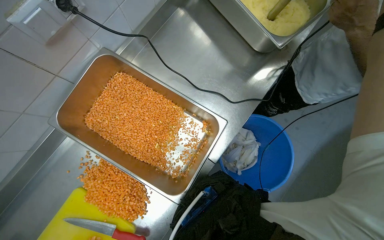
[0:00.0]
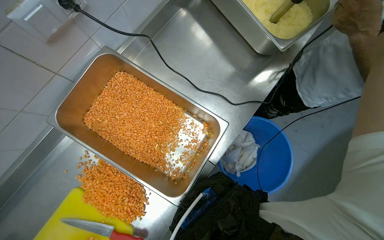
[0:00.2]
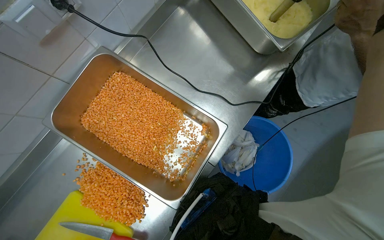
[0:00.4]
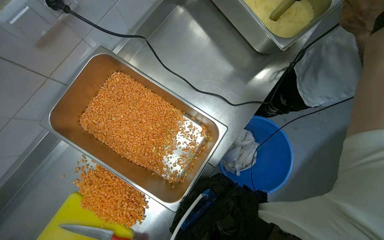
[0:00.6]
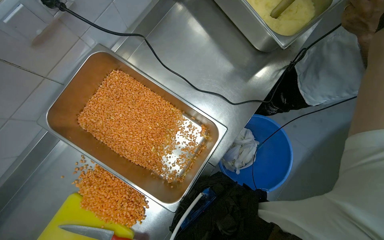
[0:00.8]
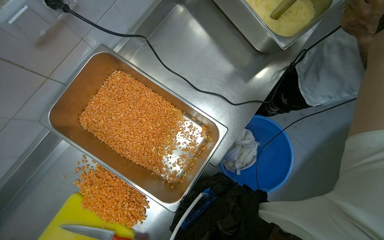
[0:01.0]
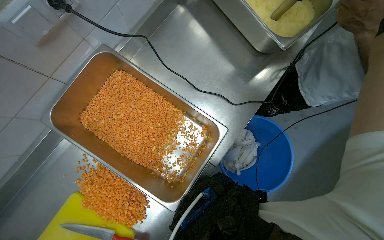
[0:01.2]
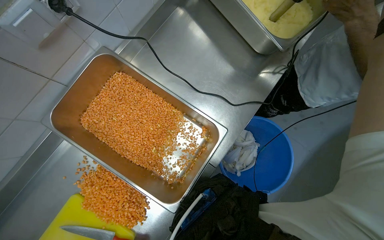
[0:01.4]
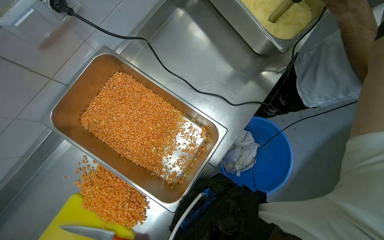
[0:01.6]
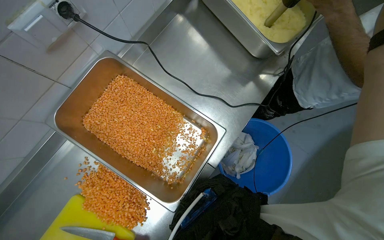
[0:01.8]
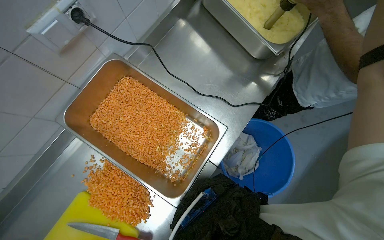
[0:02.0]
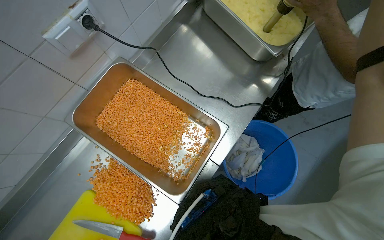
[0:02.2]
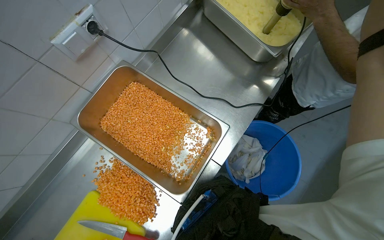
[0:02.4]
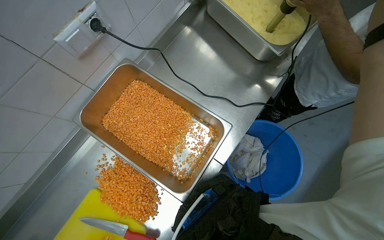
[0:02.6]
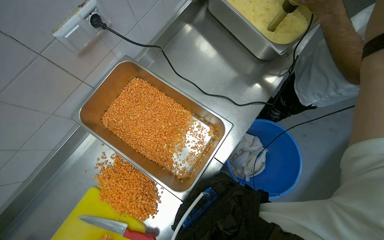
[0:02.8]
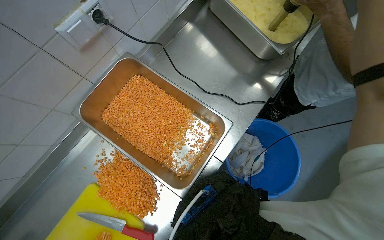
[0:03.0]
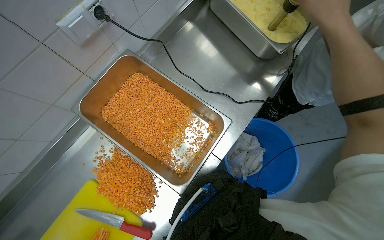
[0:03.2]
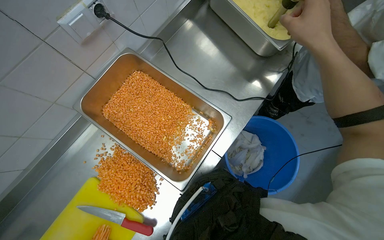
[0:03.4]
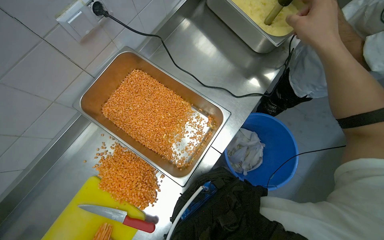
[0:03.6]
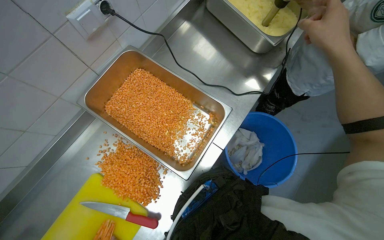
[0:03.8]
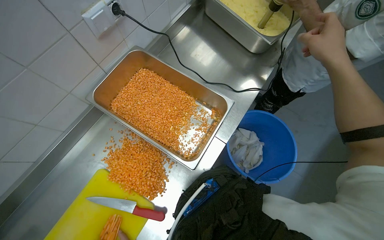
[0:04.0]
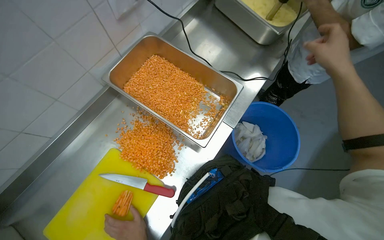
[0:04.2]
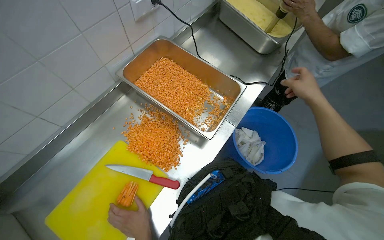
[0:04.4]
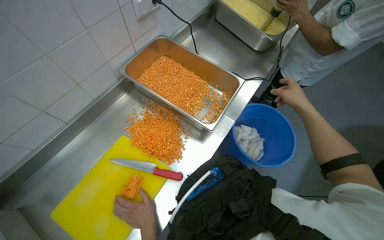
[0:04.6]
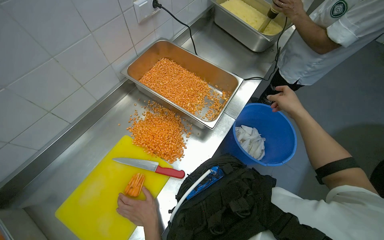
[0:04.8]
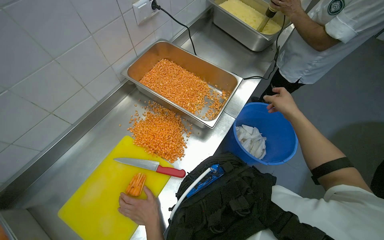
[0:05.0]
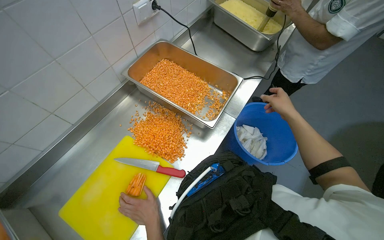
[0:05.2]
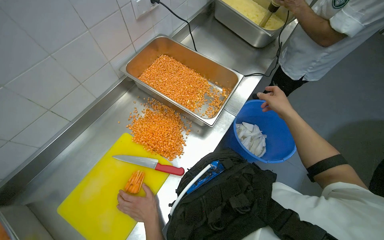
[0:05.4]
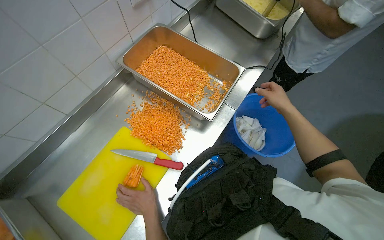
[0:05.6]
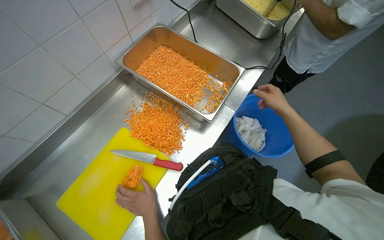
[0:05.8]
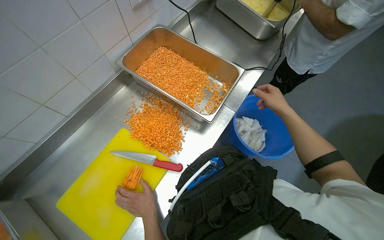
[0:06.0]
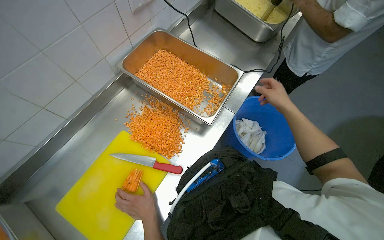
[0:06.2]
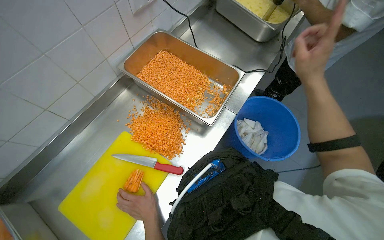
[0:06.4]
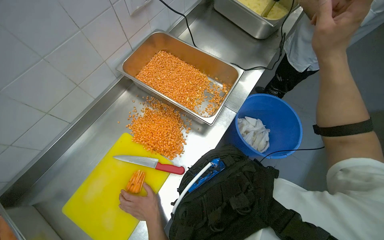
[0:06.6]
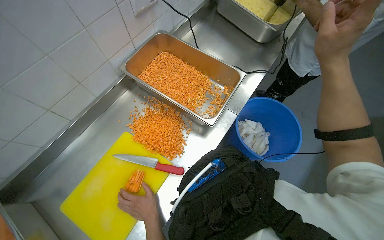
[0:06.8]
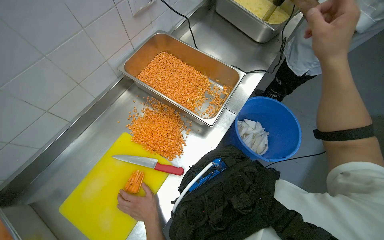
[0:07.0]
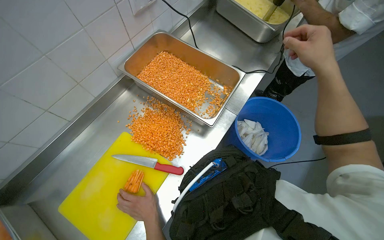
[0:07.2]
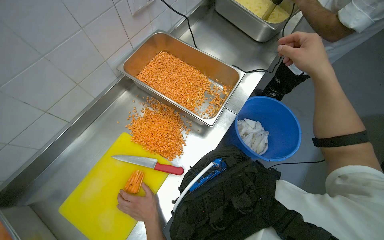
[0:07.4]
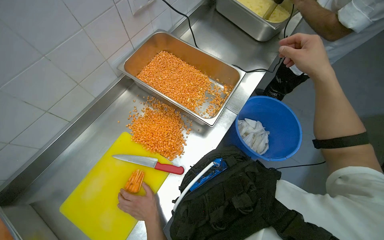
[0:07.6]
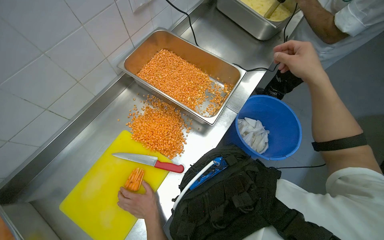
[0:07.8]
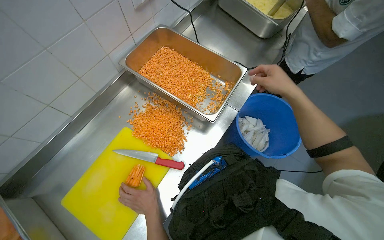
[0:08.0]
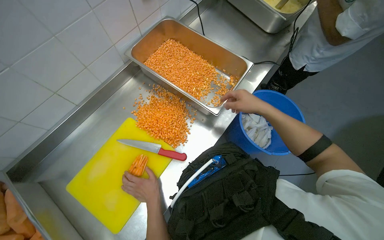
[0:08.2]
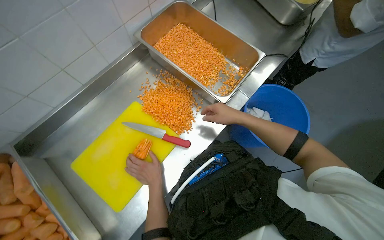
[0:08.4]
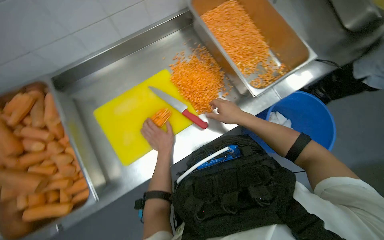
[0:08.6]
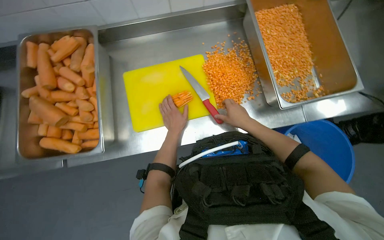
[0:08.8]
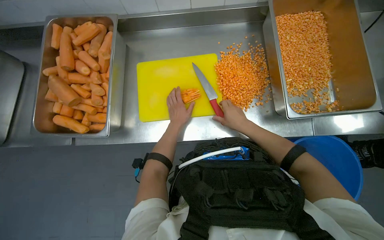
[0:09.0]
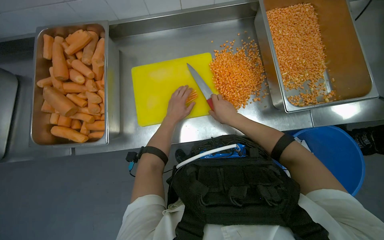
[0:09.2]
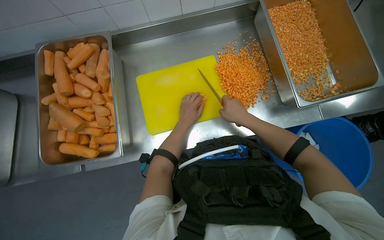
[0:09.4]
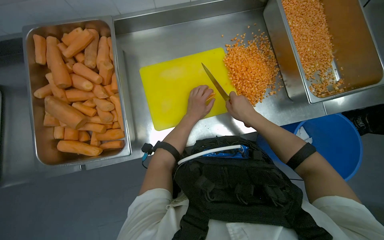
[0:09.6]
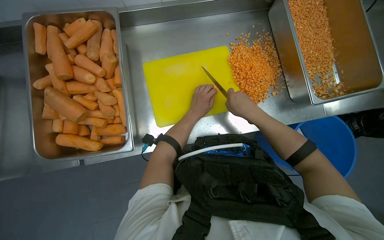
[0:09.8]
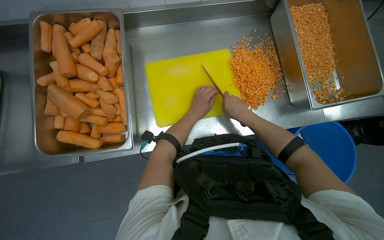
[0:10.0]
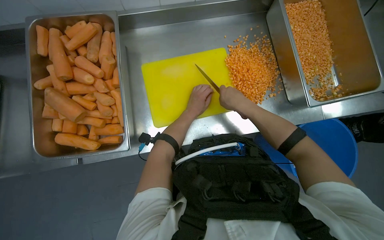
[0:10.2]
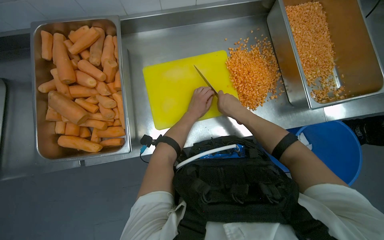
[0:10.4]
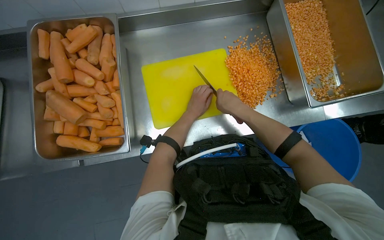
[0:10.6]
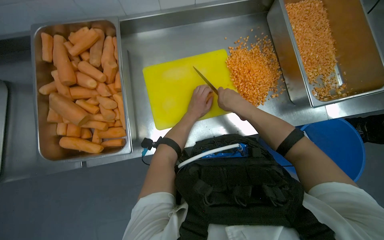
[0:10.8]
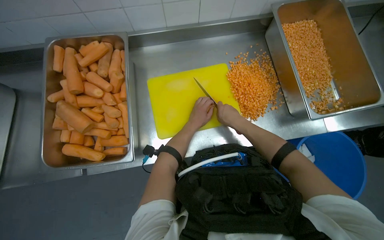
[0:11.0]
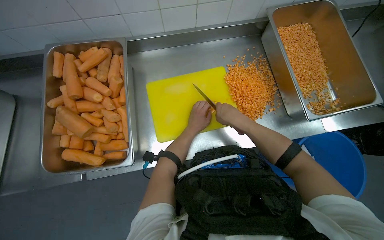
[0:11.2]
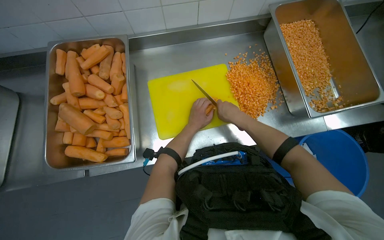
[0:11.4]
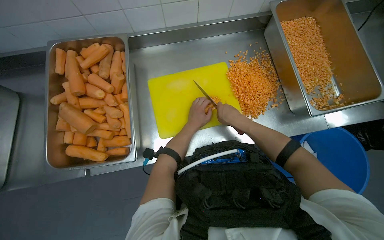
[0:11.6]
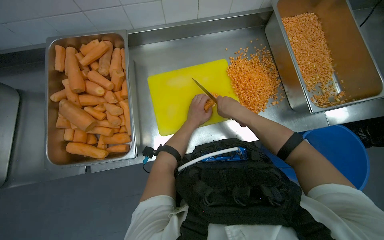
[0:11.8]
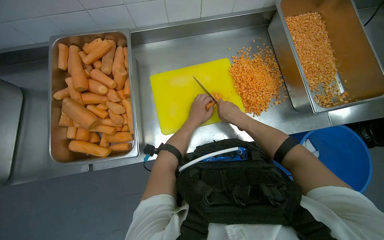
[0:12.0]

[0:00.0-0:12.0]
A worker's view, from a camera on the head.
Job: preparing food.
The whole recording: Dicing carrots on cutting board. The worker continues dicing carrots on a yellow cutting board and pushes the diced pieces into a metal tray.
0:07.6 to 0:09.0: The wearer's head swings approximately 55 degrees to the left. The view tips downward by some 15 degrees.
0:10.4 to 0:12.0: The hands stay close to where they were, moving slightly.

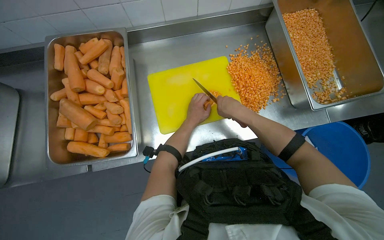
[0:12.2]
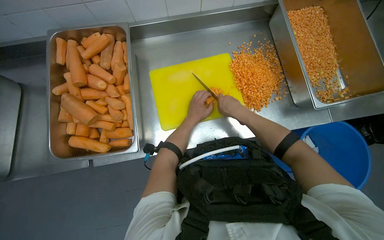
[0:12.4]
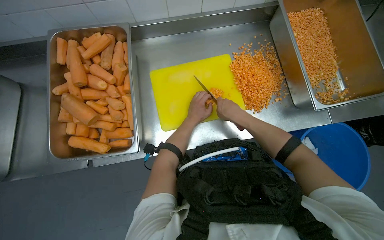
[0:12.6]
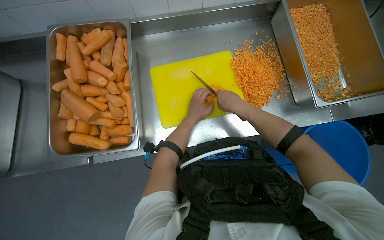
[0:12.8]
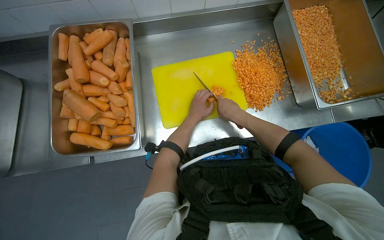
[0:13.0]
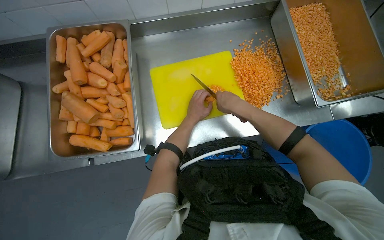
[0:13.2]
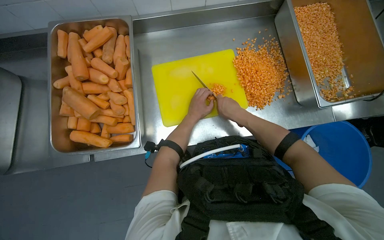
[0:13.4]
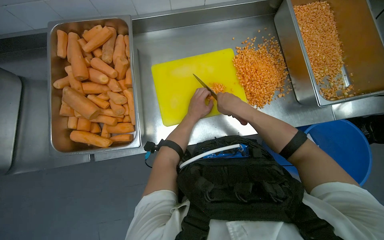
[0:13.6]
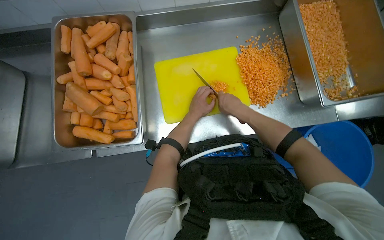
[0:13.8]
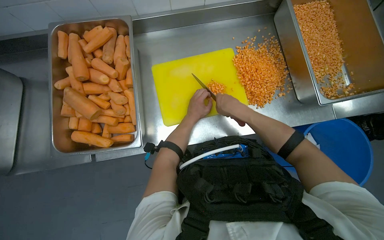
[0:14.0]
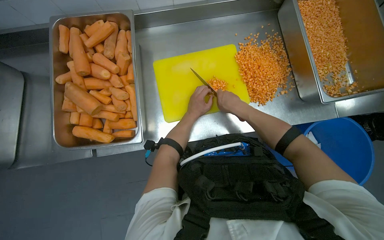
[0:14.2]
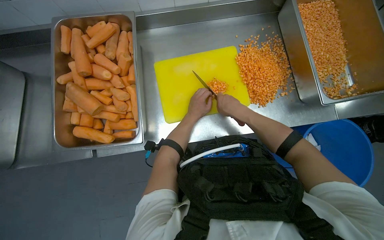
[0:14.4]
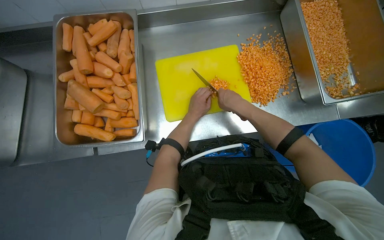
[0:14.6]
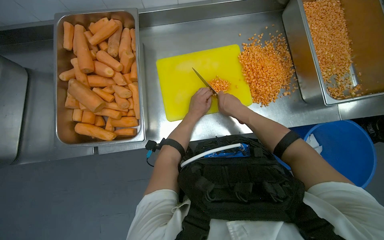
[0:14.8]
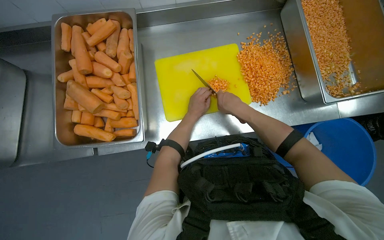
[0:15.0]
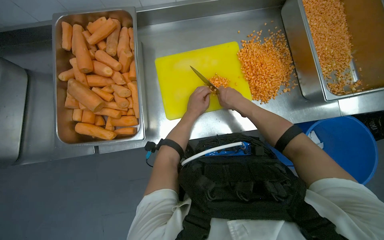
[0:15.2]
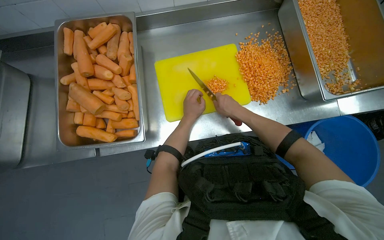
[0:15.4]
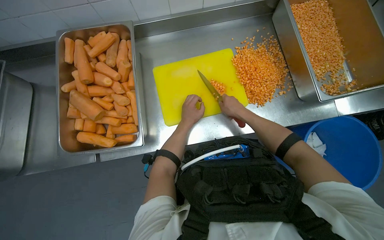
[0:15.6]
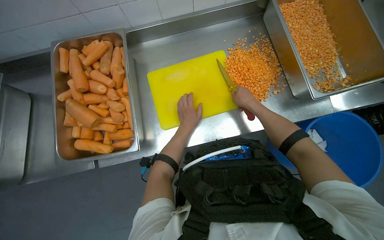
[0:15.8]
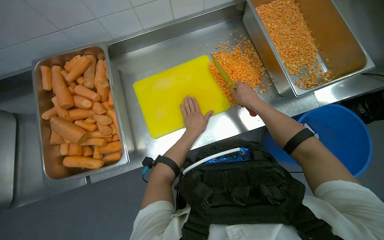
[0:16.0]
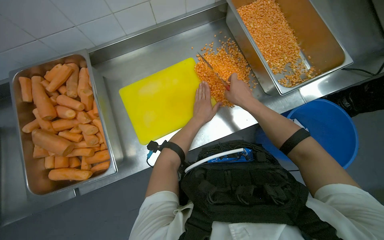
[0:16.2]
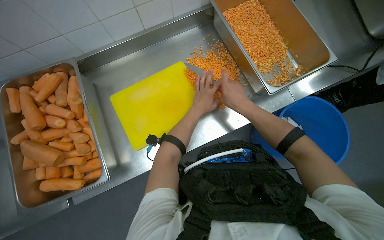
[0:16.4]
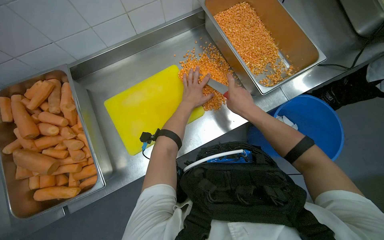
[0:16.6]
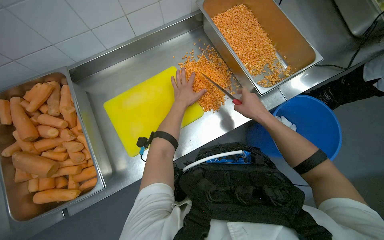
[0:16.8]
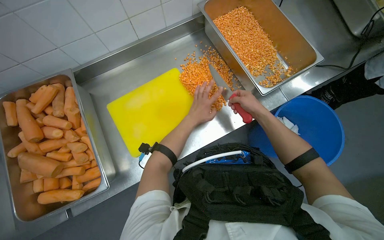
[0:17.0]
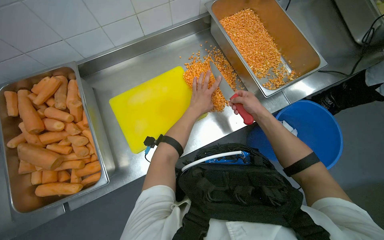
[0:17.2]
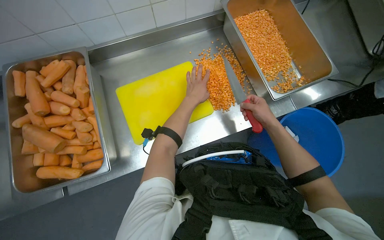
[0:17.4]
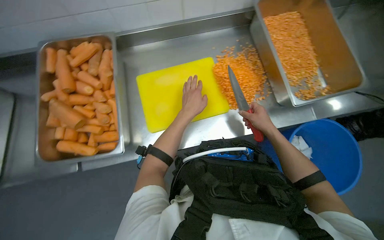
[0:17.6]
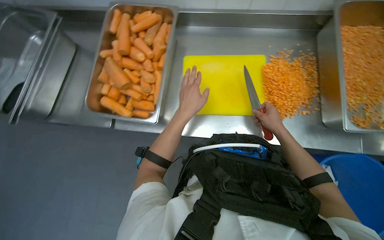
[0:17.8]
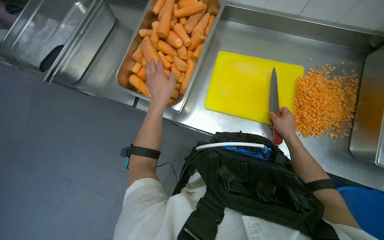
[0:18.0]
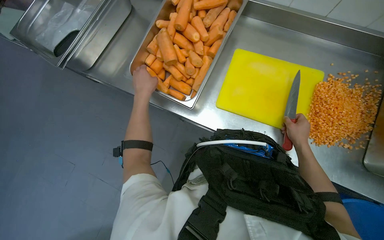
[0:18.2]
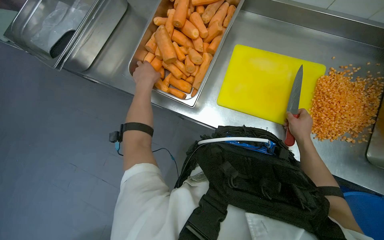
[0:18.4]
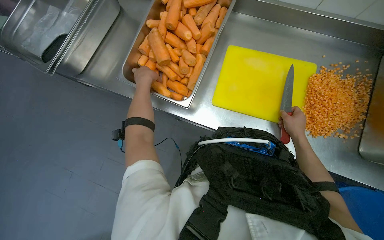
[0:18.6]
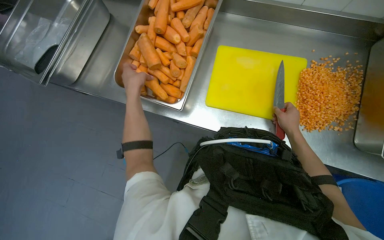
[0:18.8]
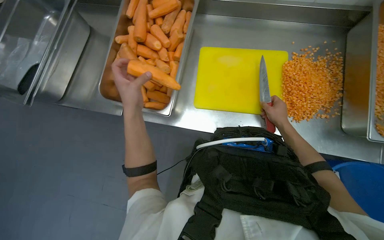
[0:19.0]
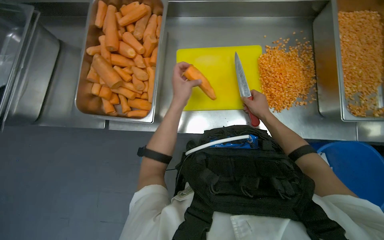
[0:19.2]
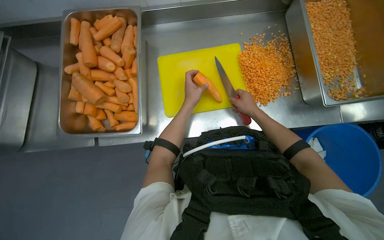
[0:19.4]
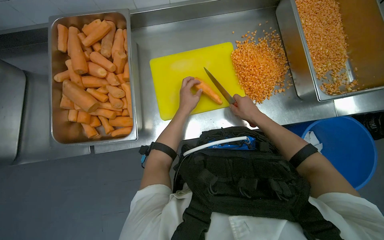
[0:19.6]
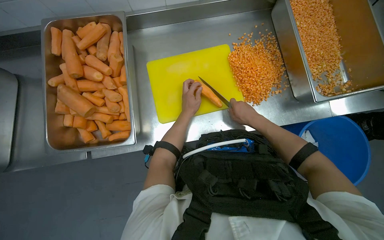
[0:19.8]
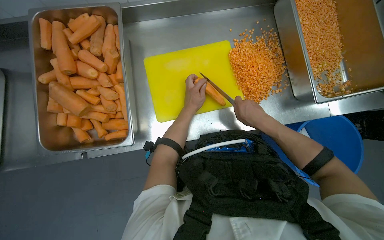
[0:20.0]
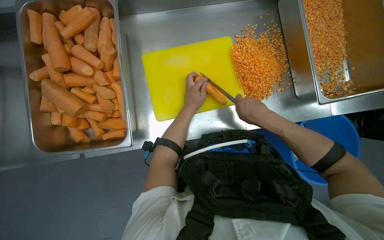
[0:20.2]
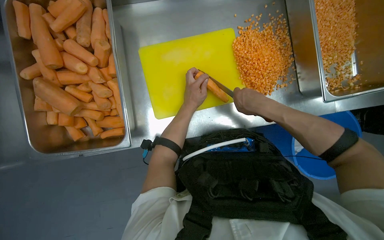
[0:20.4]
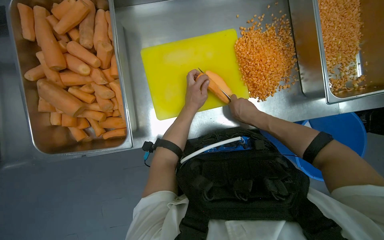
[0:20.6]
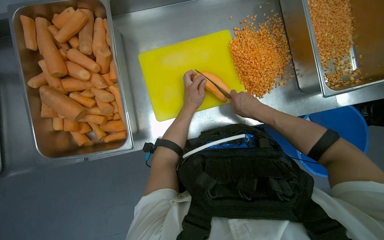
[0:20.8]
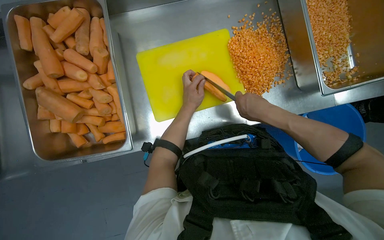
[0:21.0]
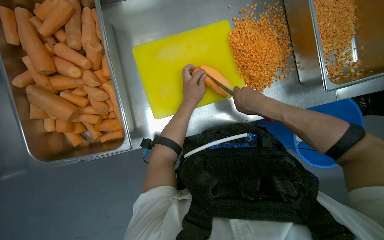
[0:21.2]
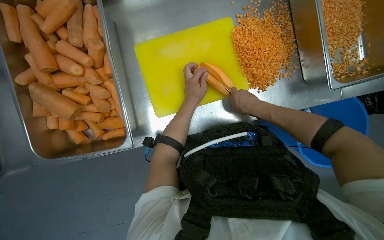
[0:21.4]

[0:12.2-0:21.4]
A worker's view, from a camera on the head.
Job: preparing food.
The whole recording: Dicing carrots on cutting board. The worker continues dicing carrots on a yellow cutting board and pushes the diced pieces into a metal tray.
0:12.2 to 0:15.2: The hands make small movements and keep their place.
0:15.2 to 0:16.8: The left hand goes about 15 cm up the picture. Meanwhile the right hand is displaced to the right by about 25 cm.
0:16.8 to 0:18.4: The wearer's head swings roughly 50 degrees to the left.
0:18.4 to 0:19.8: The scene turns some 30 degrees counterclockwise in the picture. The left hand goes about 40 cm to the right.
0:19.8 to 0:21.4: The hands are busy where they are.
